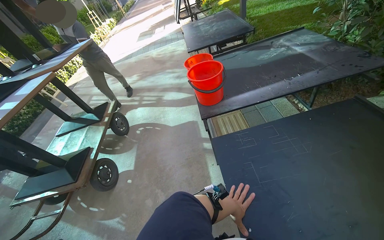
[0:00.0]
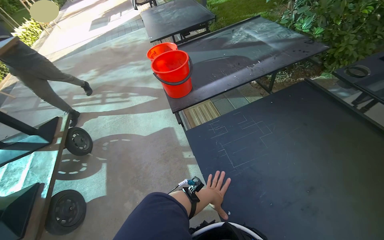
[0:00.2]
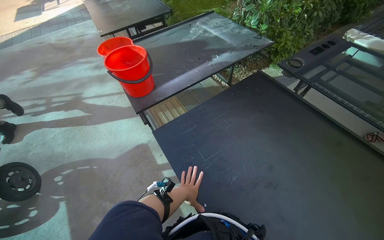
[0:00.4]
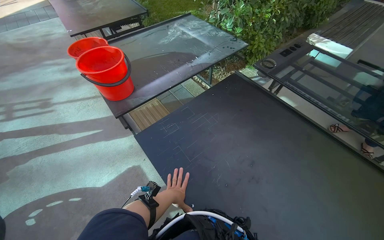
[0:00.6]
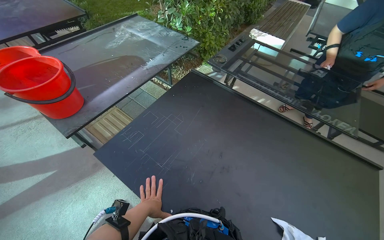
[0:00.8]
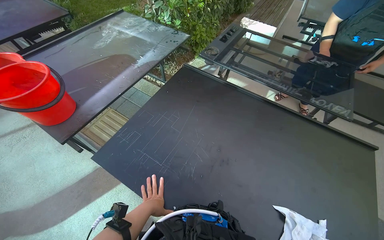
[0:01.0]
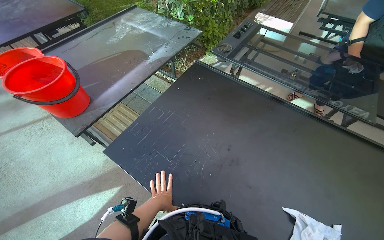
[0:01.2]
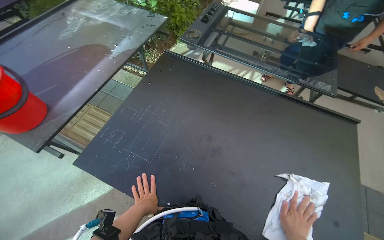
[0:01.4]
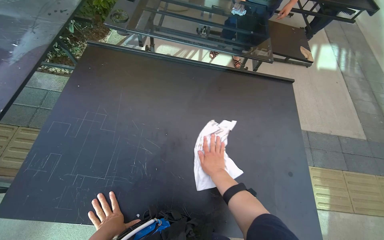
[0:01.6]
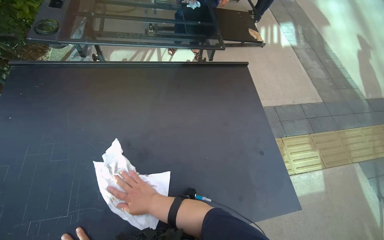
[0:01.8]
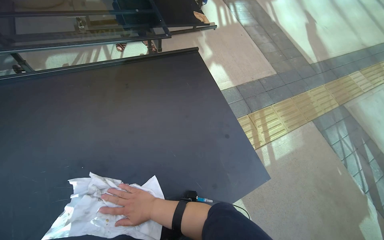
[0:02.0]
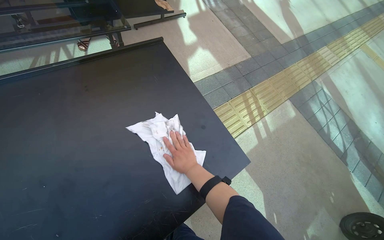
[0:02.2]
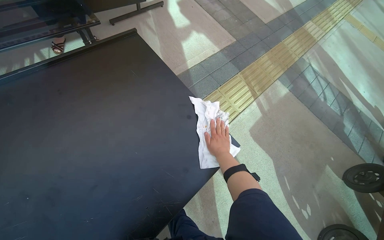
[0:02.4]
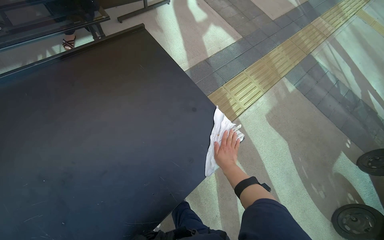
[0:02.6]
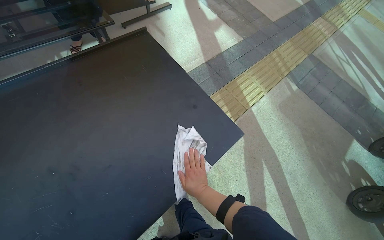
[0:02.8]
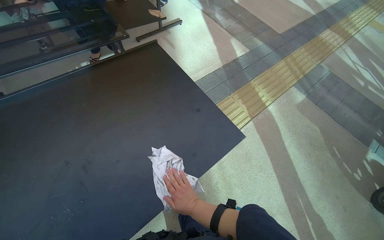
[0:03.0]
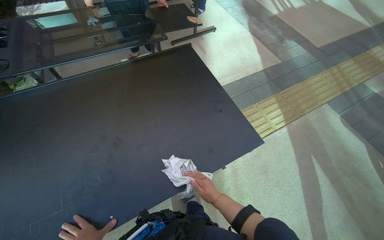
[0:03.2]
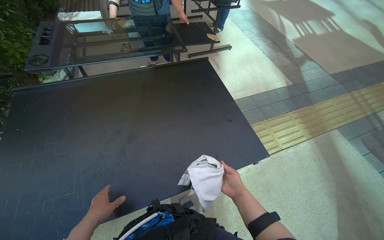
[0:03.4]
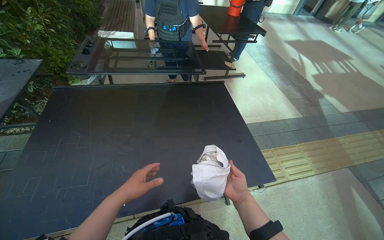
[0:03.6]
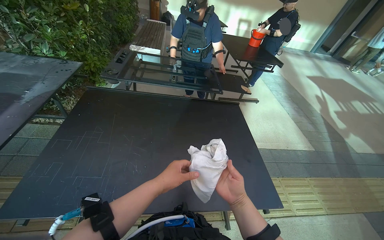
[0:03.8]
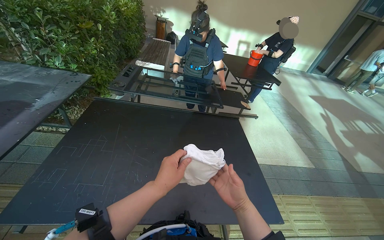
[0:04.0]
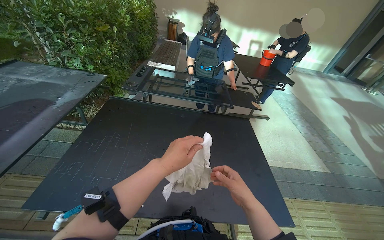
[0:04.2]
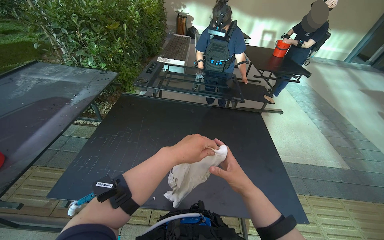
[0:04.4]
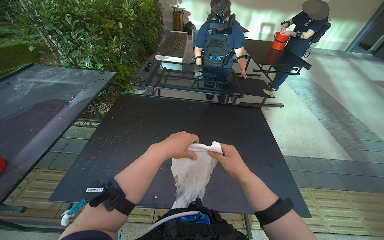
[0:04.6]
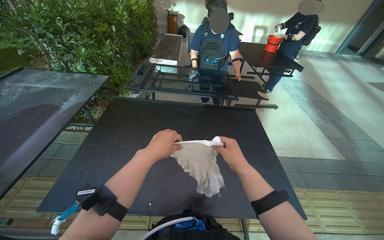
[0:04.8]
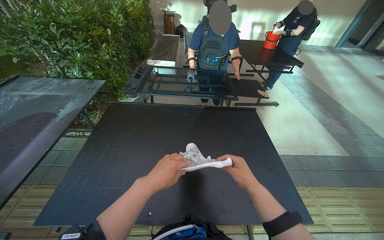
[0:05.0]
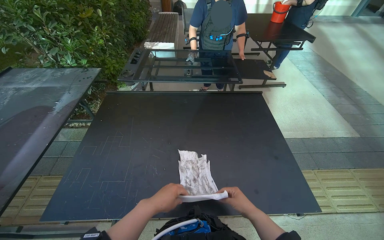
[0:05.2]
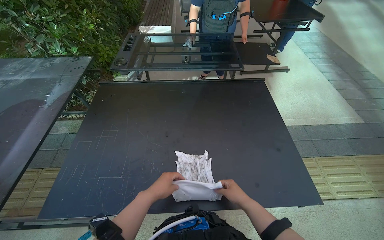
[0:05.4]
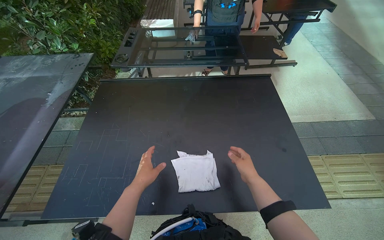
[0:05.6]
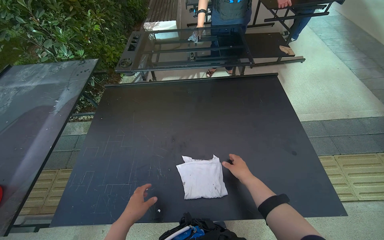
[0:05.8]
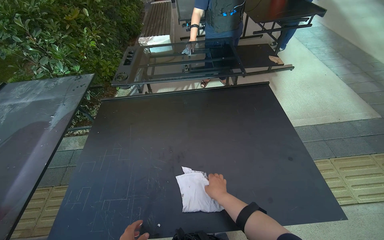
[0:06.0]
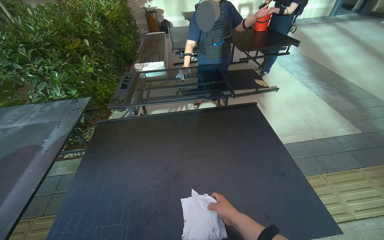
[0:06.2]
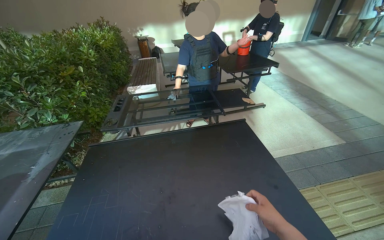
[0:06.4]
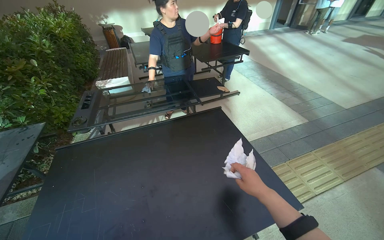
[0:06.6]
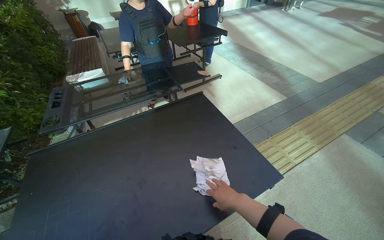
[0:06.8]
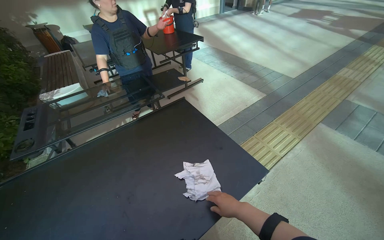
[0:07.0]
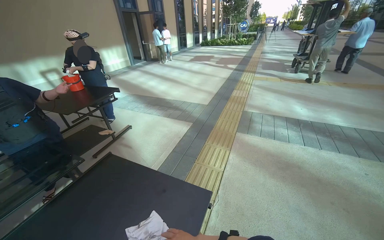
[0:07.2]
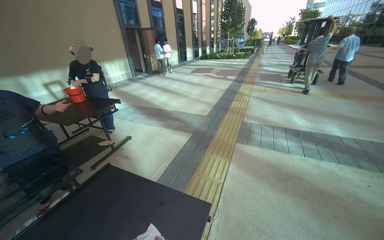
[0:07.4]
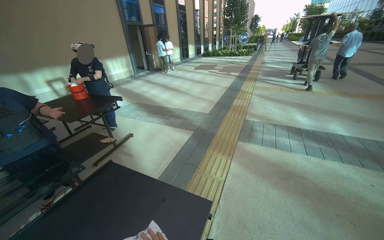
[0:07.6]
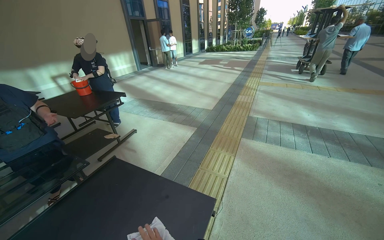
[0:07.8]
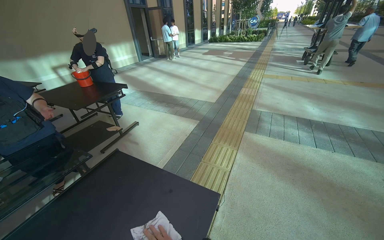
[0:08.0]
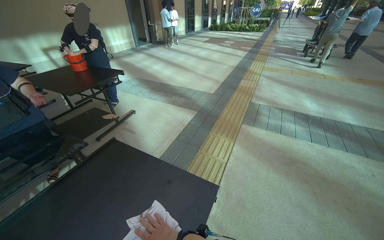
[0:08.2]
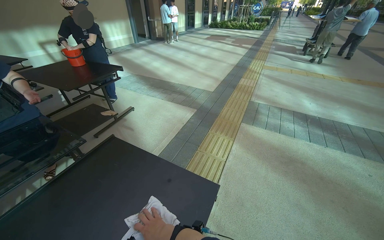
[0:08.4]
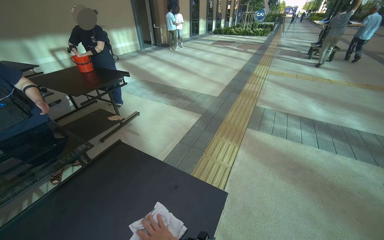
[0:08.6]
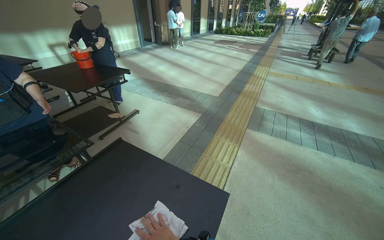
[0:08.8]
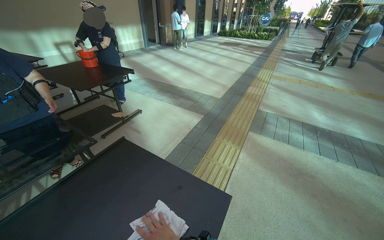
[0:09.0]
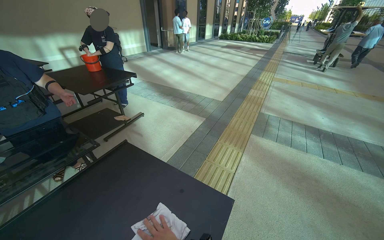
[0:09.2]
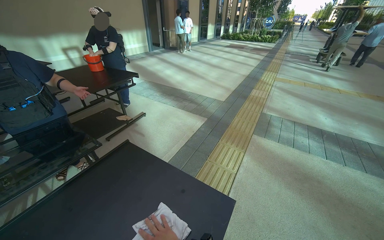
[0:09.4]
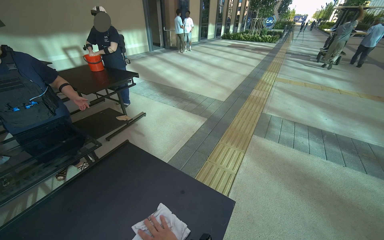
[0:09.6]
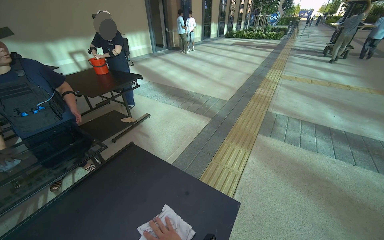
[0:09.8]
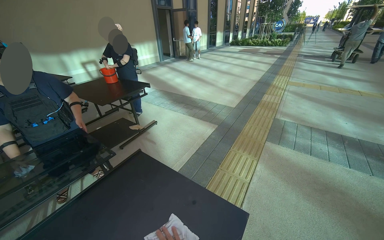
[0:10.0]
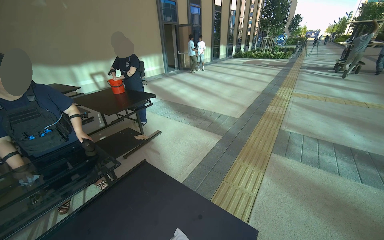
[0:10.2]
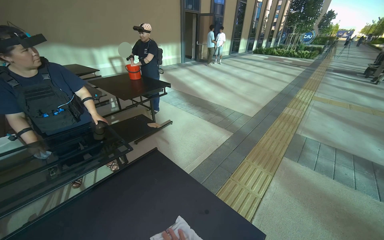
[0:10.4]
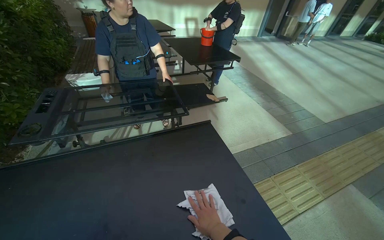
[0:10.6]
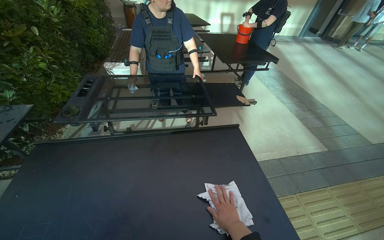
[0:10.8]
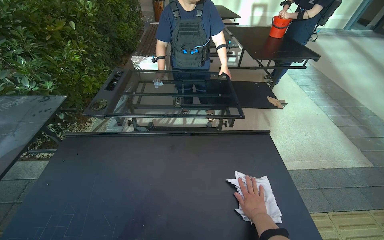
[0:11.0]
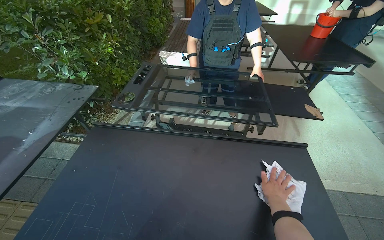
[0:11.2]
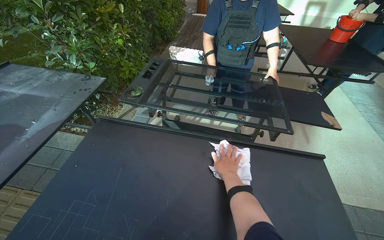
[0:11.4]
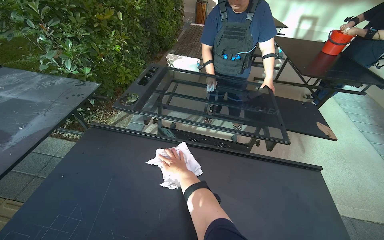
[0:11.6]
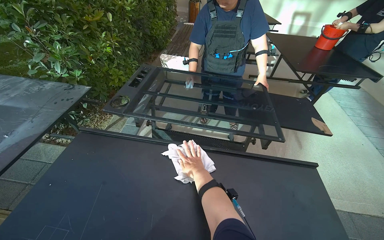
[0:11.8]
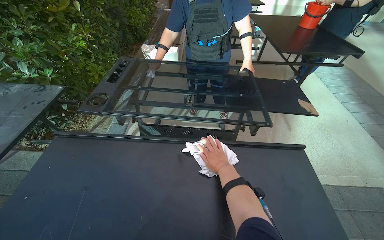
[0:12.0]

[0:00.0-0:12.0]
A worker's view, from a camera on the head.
Job: wiping surfaces.
The whole recording: Wiping table surface. The worker wipes the table surface with a white cloth, occasionally wringing it into a red bucket.
0:00.0 to 0:01.6: The wearer looks roughly 80 degrees further to the right. The view tilts some 15 degrees downward.
0:01.6 to 0:03.0: The head turns to the right by about 45 degrees.
0:03.0 to 0:04.4: The wearer's head swings some 40 degrees to the left. The wearer looks approximately 25 degrees further upward.
0:04.4 to 0:06.0: The right hand is displaced farther from the camera by about 20 cm.
0:06.0 to 0:07.6: The head turns to the right by approximately 60 degrees. The wearer looks about 25 degrees further upward.
0:10.4 to 0:12.0: The wearer looks roughly 50 degrees further to the left. The camera pitches downward, by roughly 15 degrees.

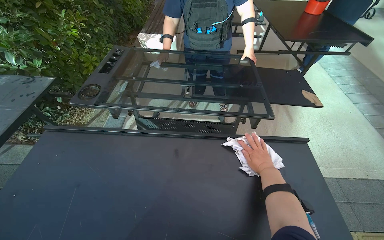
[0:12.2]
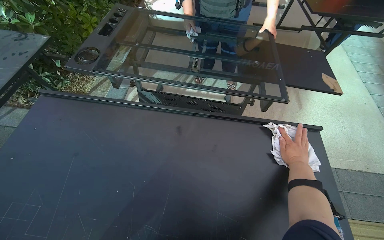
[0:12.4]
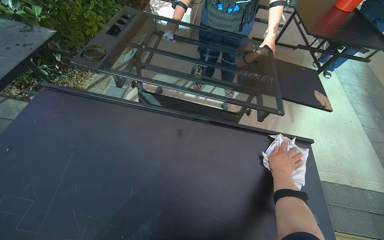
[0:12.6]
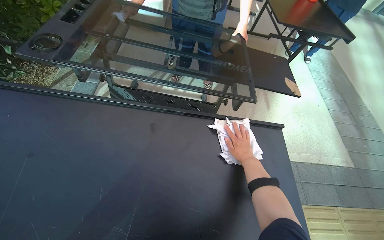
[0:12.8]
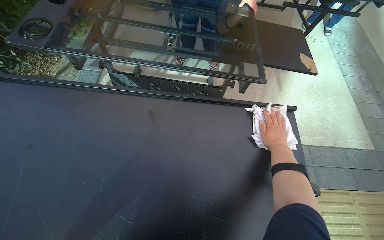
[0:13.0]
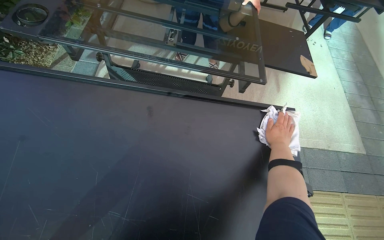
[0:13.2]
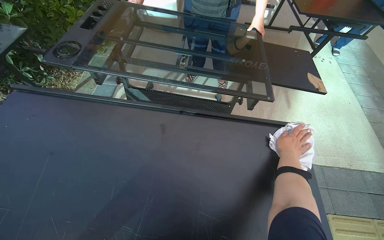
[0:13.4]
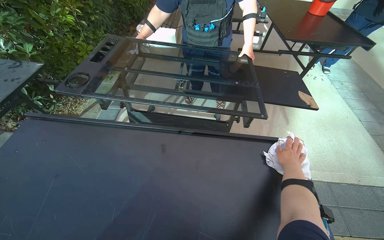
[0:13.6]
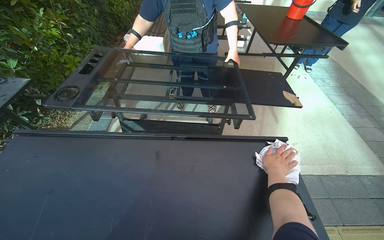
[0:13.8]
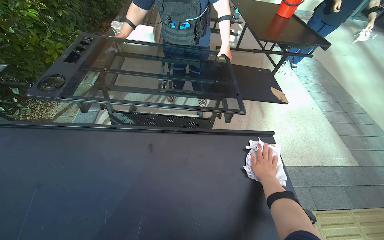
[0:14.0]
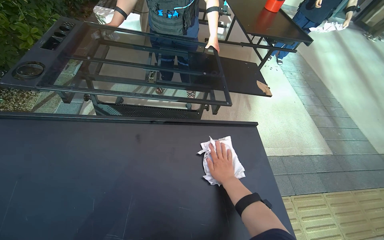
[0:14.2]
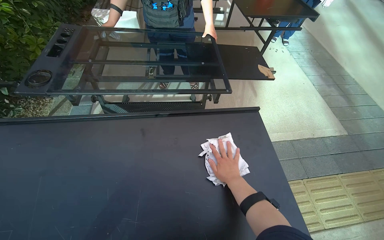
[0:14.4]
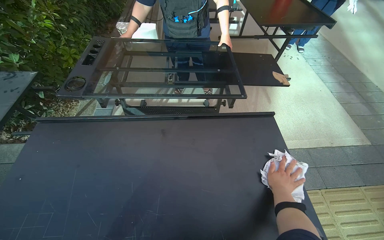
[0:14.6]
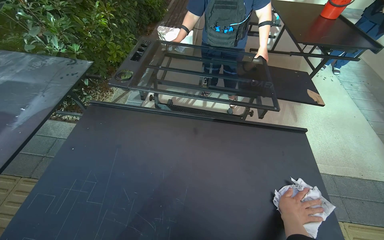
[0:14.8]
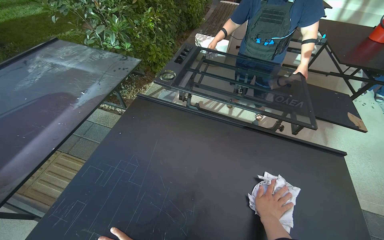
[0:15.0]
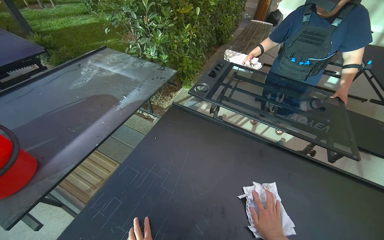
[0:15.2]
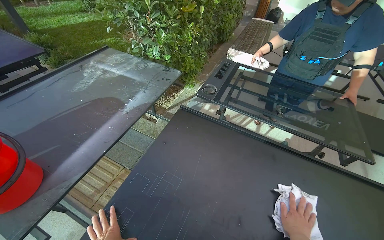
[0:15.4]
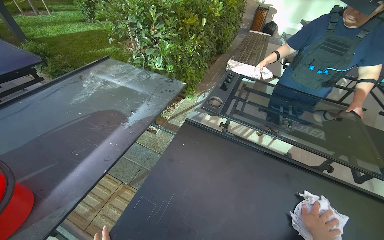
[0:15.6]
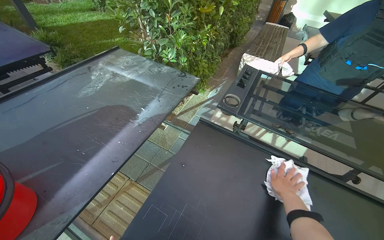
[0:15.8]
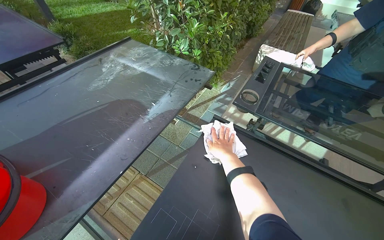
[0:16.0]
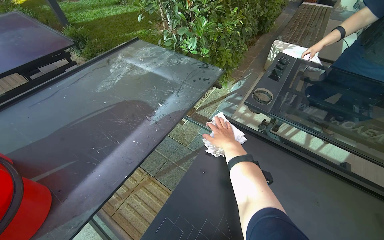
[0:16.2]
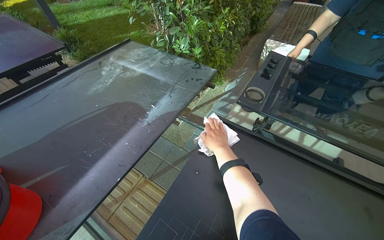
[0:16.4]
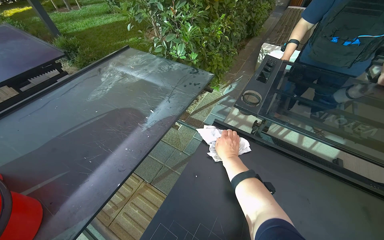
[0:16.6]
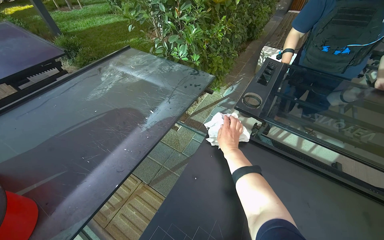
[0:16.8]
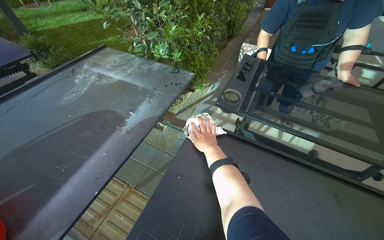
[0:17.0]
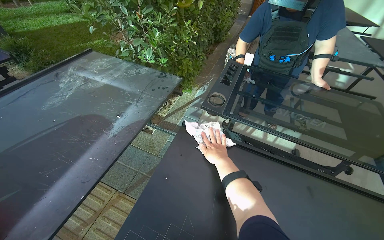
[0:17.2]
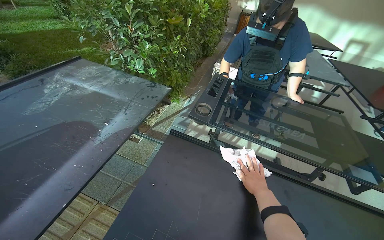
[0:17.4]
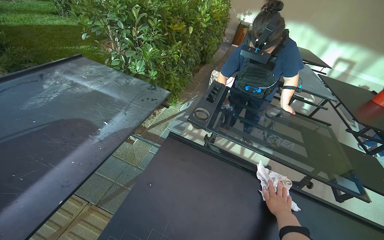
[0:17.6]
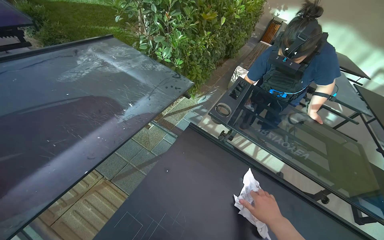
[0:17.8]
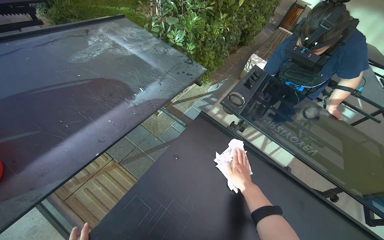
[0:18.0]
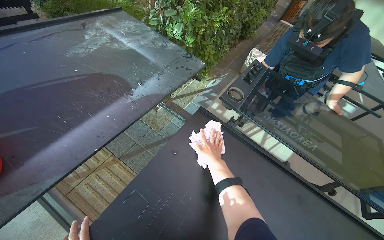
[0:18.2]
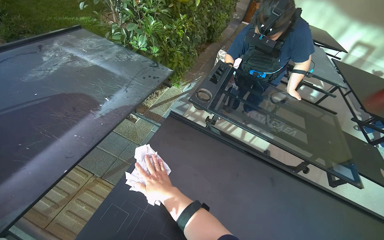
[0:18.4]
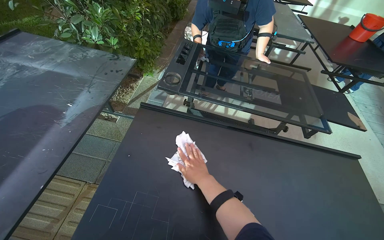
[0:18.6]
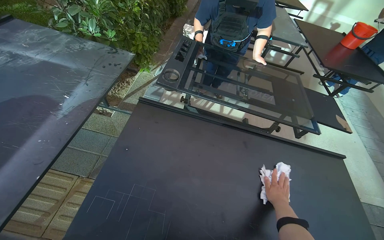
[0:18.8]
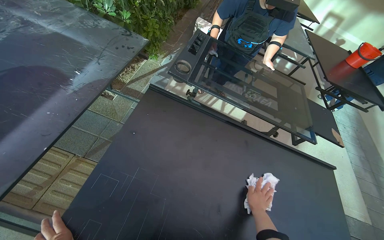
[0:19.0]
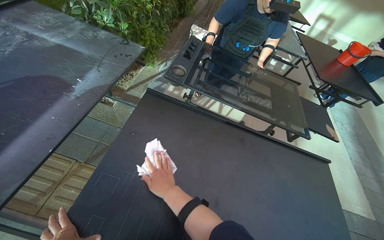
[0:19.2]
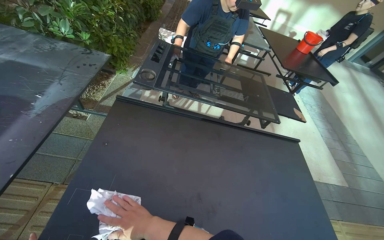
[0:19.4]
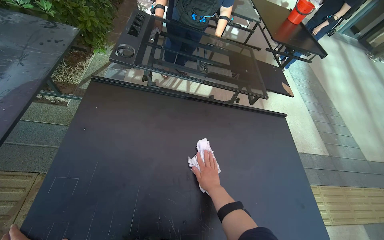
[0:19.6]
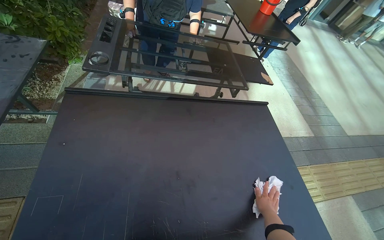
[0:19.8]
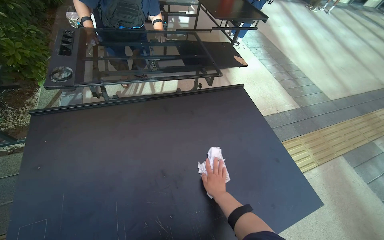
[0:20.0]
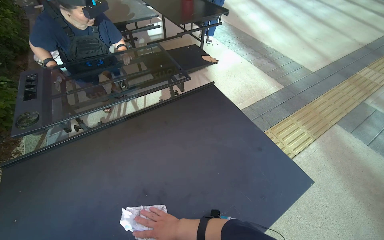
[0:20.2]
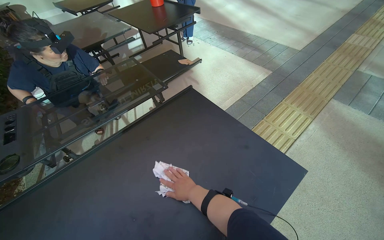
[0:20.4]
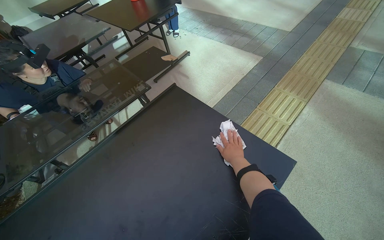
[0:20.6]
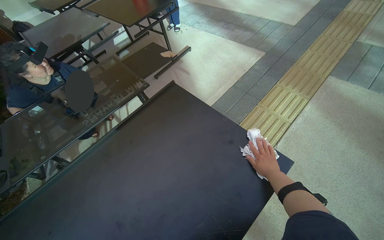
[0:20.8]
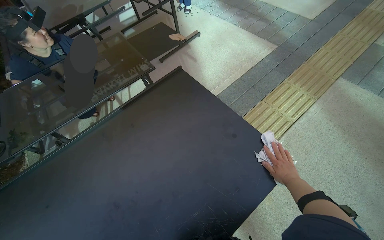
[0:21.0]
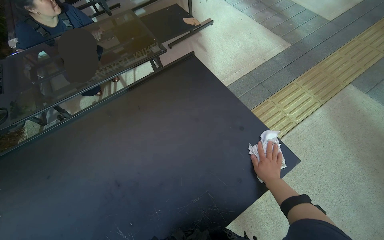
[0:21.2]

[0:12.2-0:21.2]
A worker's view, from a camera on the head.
Job: wiping surfaces.
The whole recording: Wiping table surface. The worker wipes the table surface with a white cloth, occasionally wringing it into a red bucket.
0:13.8 to 0:15.2: The camera is carried roughly 40 cm. The head rotates approximately 30 degrees to the left.
0:16.6 to 0:18.2: The right hand goes to the right and returns, about 35 cm each way.
0:18.2 to 0:19.8: The wearer looks roughly 40 degrees further to the right.
0:19.8 to 0:21.2: The camera is carried roughly 40 cm. The wearer looks roughly 10 degrees further downward. The scene turns roughly 30 degrees counterclockwise in the picture.
